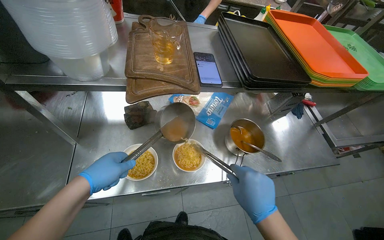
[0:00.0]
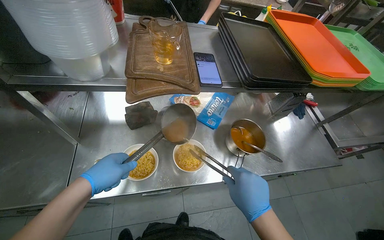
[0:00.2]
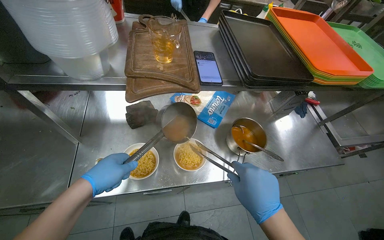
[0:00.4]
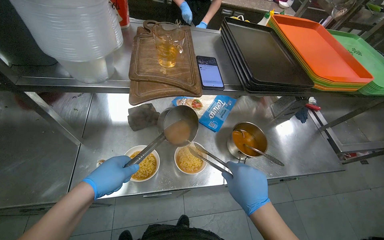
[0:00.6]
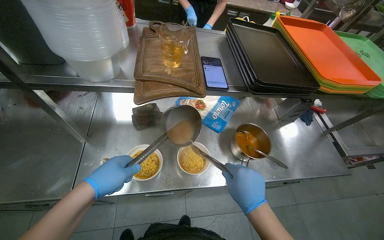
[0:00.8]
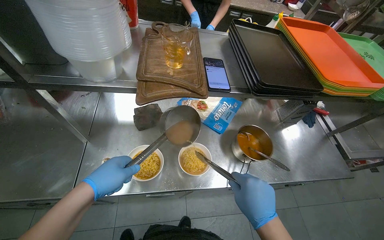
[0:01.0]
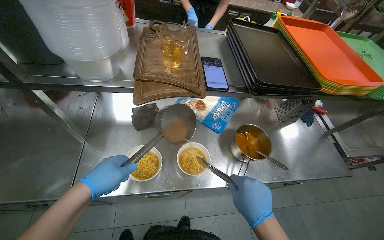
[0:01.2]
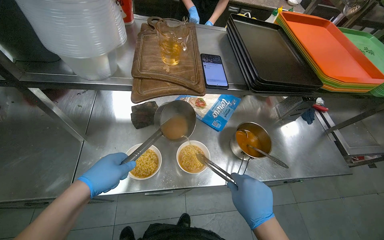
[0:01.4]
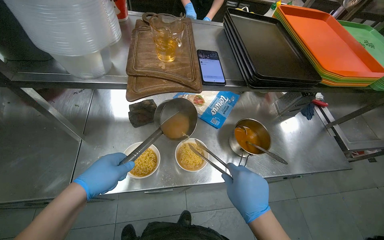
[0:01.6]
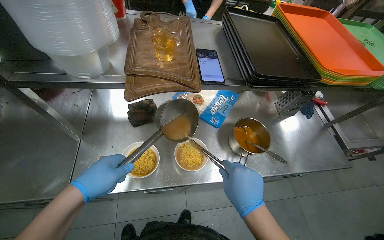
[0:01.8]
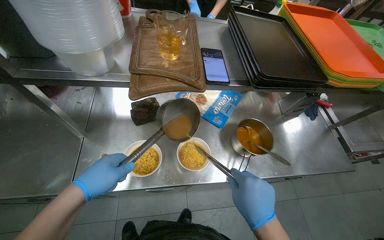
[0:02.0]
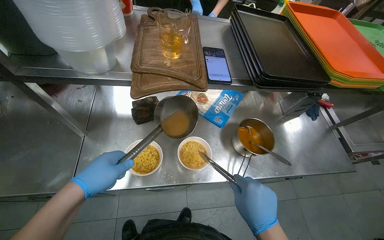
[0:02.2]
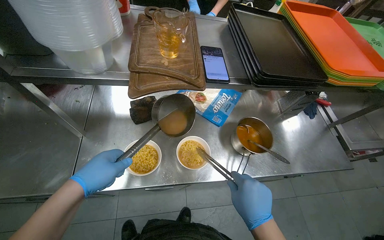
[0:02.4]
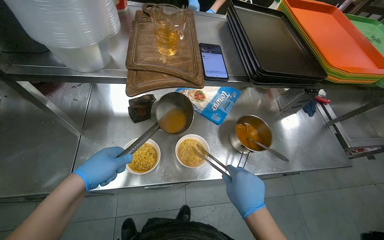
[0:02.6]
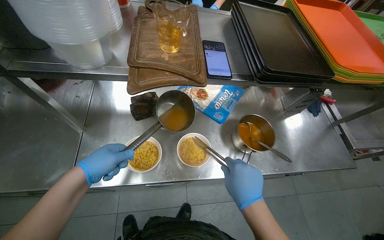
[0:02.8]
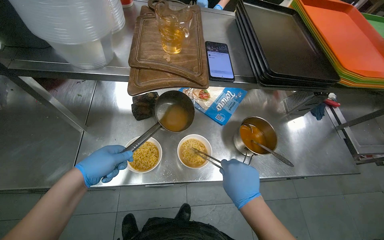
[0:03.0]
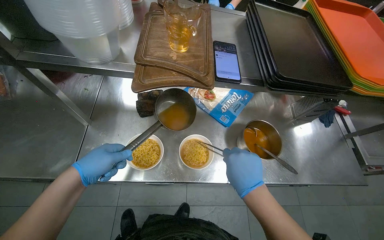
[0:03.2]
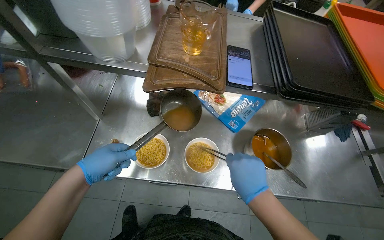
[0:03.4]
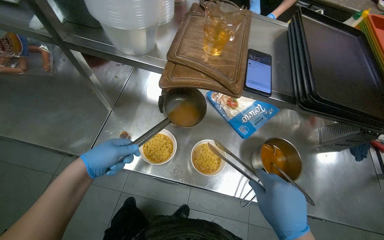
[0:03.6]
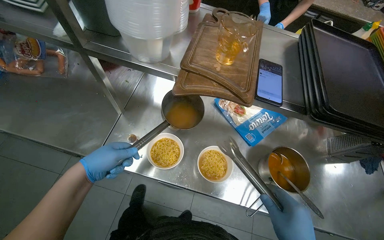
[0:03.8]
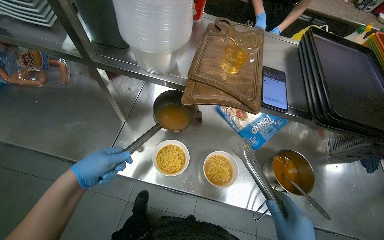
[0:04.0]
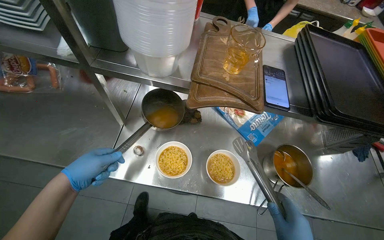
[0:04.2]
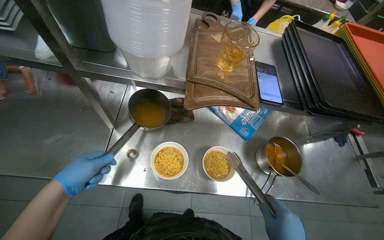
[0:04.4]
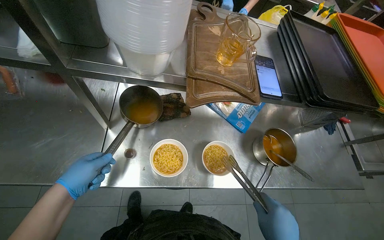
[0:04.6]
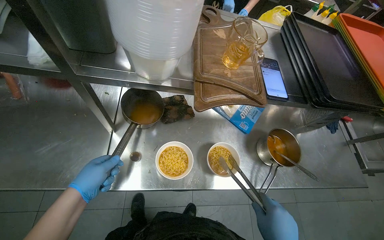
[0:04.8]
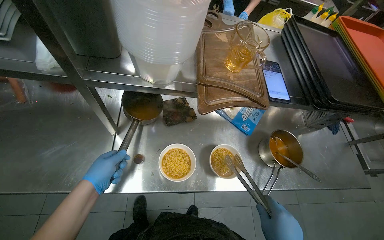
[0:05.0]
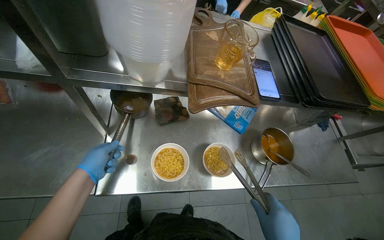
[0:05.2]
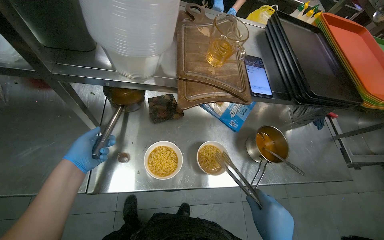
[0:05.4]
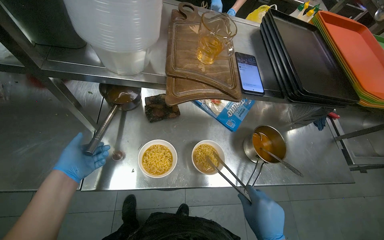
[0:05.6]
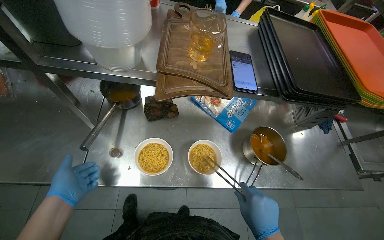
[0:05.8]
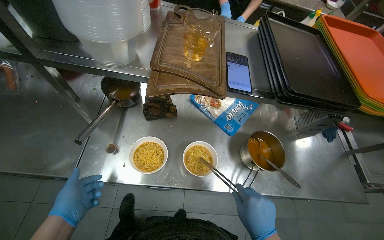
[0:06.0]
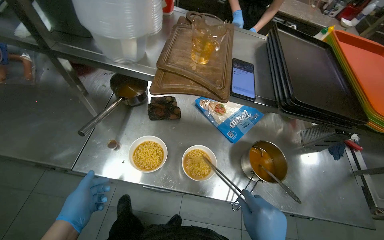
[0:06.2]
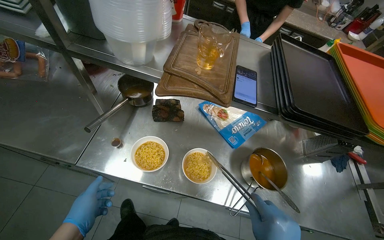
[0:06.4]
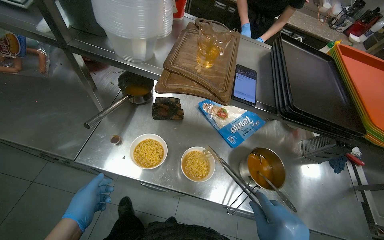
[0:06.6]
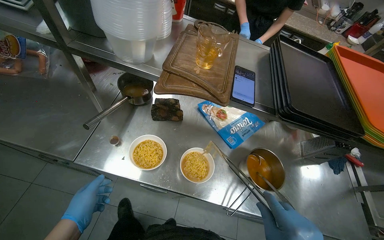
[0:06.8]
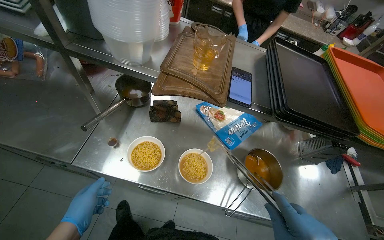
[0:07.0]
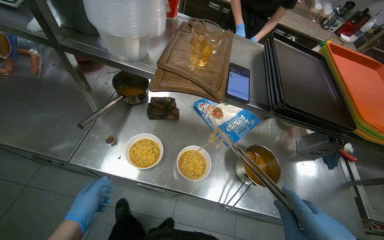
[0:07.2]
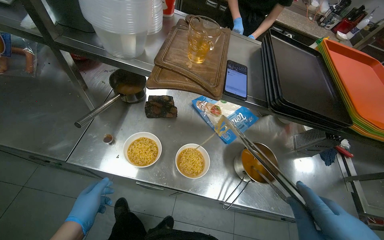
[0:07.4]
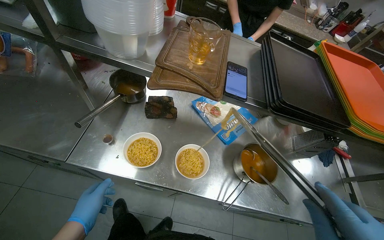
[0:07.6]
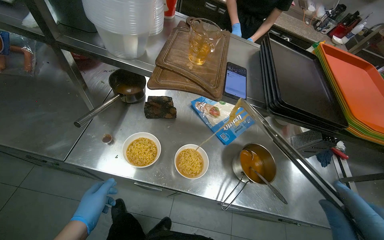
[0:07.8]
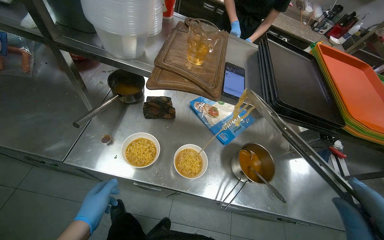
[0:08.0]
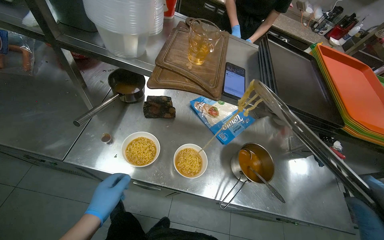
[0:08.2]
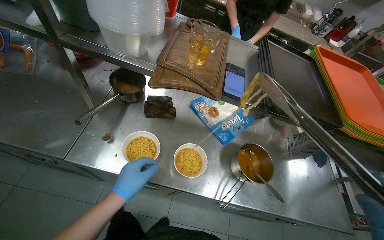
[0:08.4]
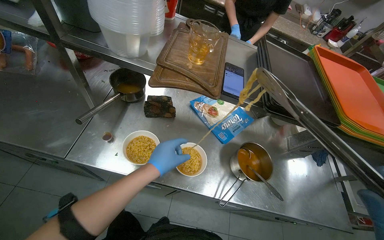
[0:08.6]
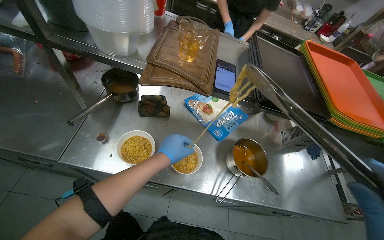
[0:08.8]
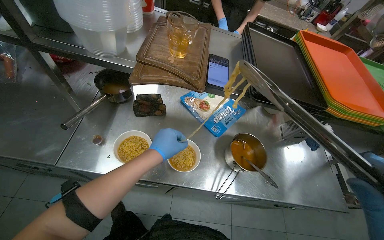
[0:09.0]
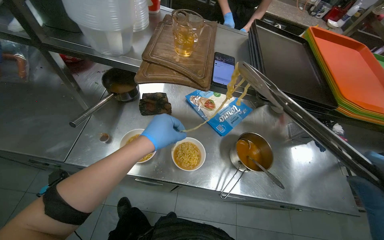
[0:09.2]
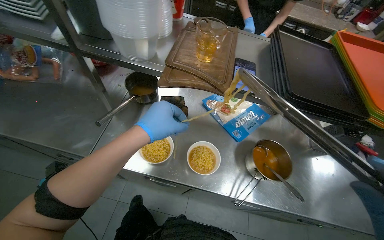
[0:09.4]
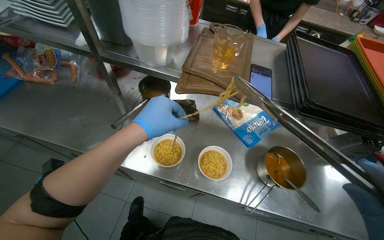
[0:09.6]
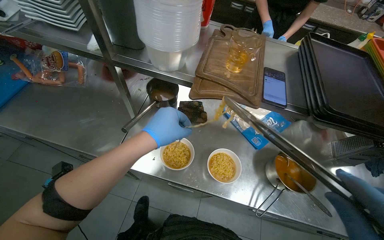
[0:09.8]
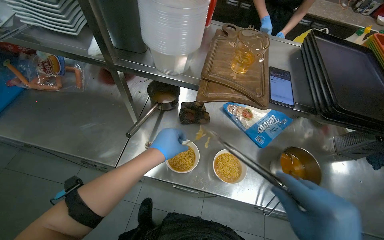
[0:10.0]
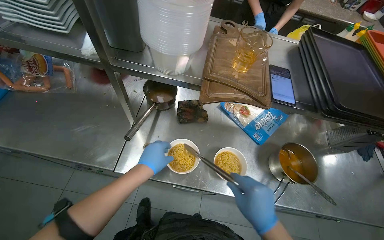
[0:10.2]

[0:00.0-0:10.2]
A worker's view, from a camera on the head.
Job: preparing food.
The whole recording: Serving noodle soup into bowls. The worker transfers cooked noodles and ladles soup into two serving bowls.
0:00.0 to 0:03.0: The hands are busy where they are.
0:03.0 to 0:04.4: The left hand shifts approximately 15 cm to the left.
0:05.8 to 0:07.2: The left hand moves down the picture and to the right, some 20 cm.
0:07.2 to 0:08.8: The left hand shifts about 30 cm to the right and up the picture.

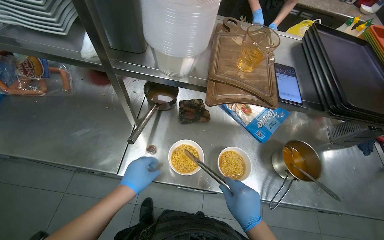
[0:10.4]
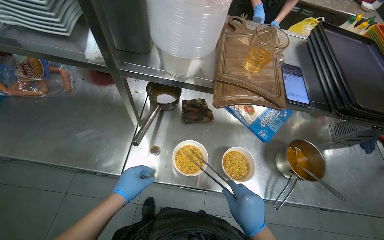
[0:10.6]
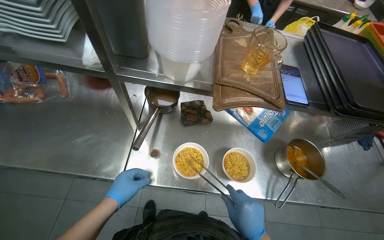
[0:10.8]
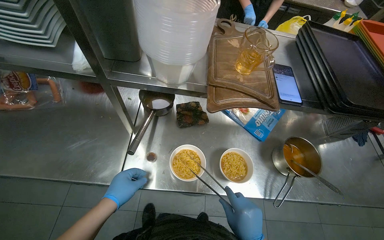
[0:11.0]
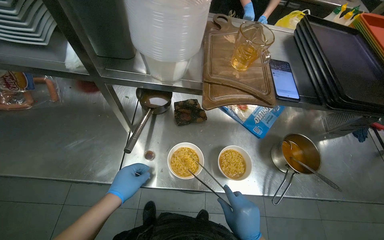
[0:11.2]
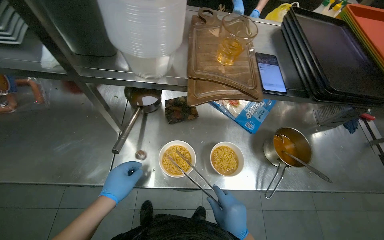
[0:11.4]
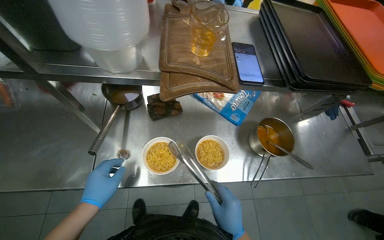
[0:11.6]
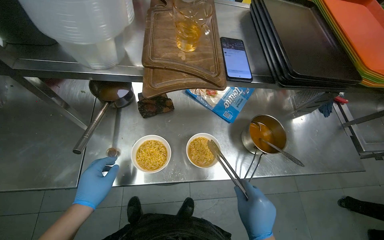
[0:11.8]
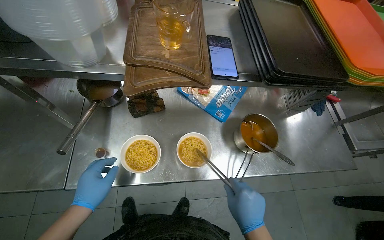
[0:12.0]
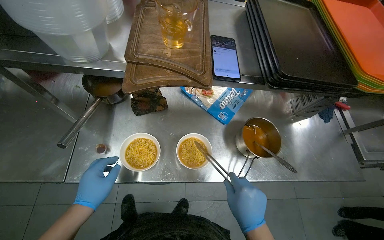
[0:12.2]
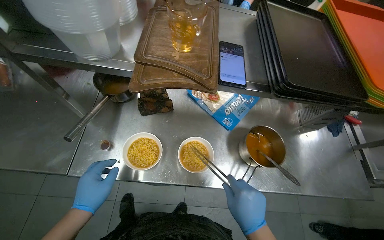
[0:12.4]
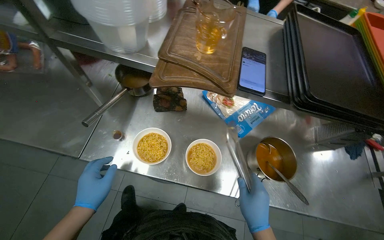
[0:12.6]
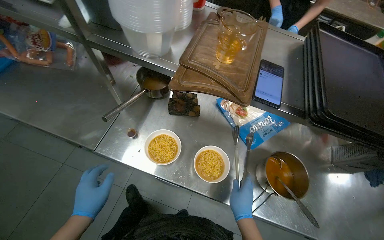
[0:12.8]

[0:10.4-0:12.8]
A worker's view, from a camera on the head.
Job: preparing food.
The whole recording: Serving noodle soup into bowls. The worker transfers cooked noodles and ladles soup into two serving bowls.
0:11.6 to 0:12.8: The wearer looks some 25 degrees further to the left. The right hand shifts about 10 cm farther from the camera.

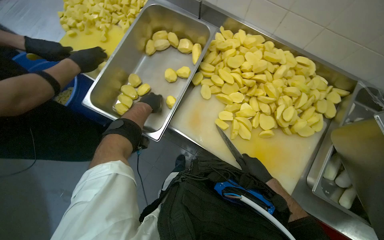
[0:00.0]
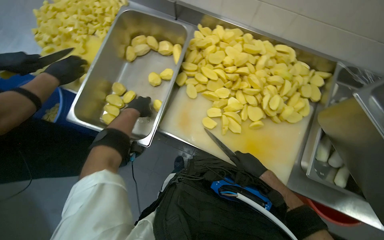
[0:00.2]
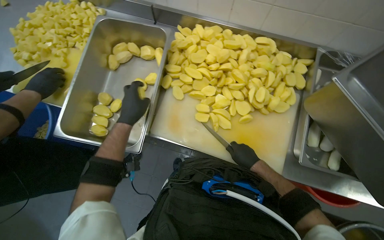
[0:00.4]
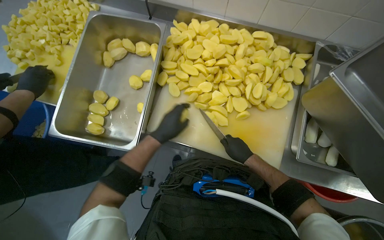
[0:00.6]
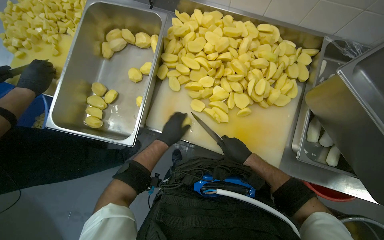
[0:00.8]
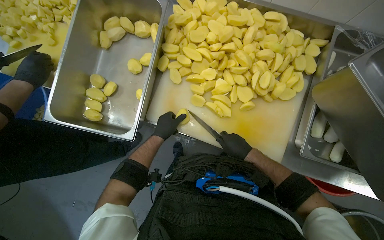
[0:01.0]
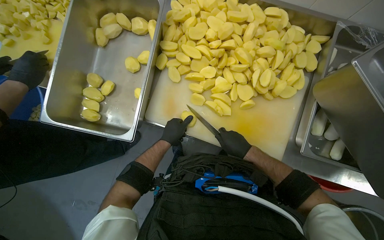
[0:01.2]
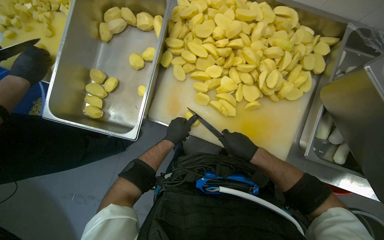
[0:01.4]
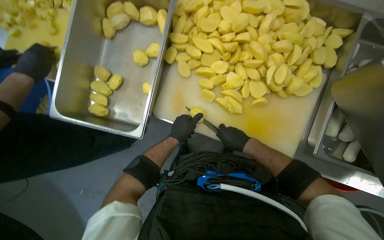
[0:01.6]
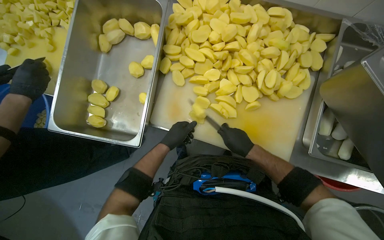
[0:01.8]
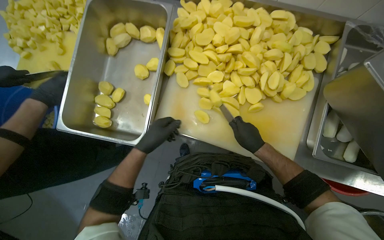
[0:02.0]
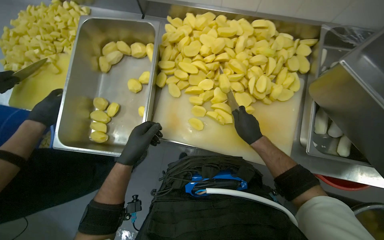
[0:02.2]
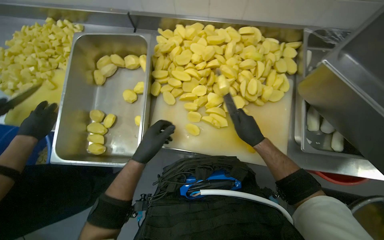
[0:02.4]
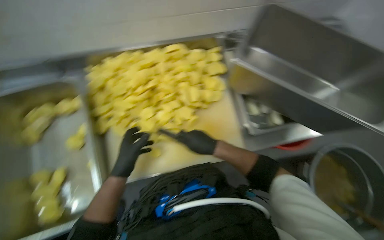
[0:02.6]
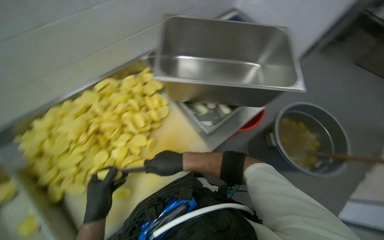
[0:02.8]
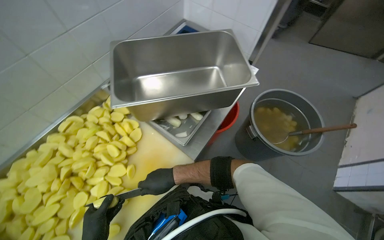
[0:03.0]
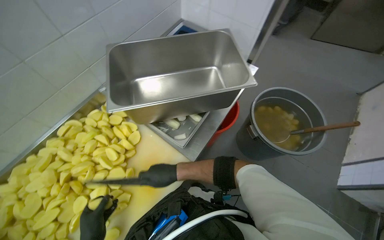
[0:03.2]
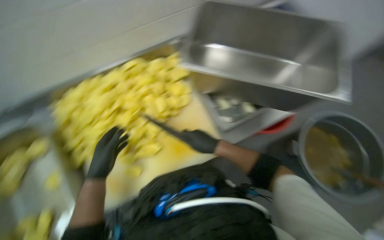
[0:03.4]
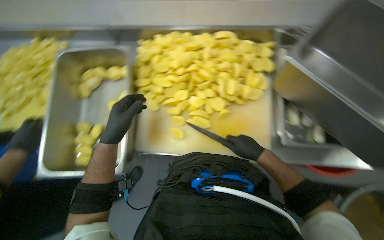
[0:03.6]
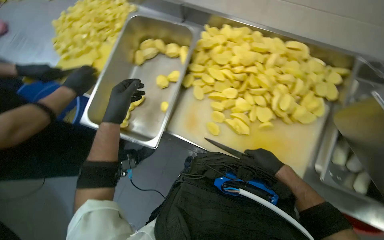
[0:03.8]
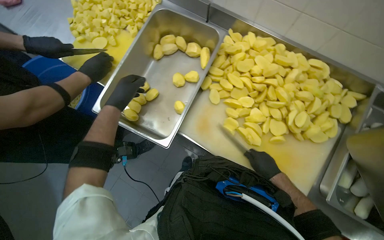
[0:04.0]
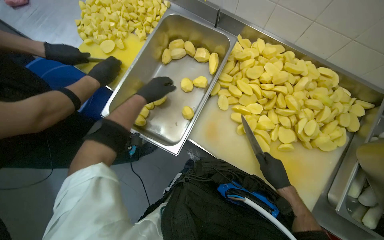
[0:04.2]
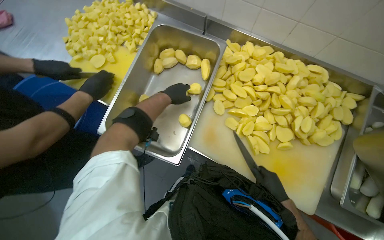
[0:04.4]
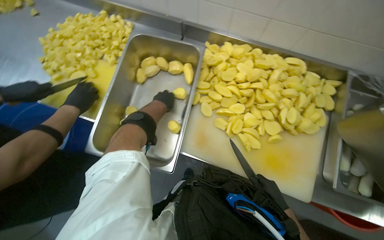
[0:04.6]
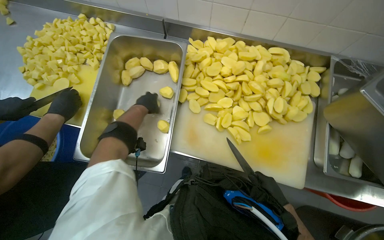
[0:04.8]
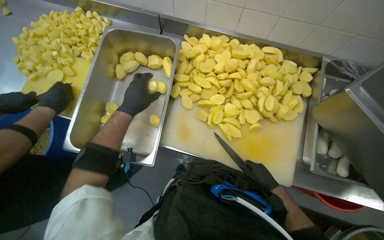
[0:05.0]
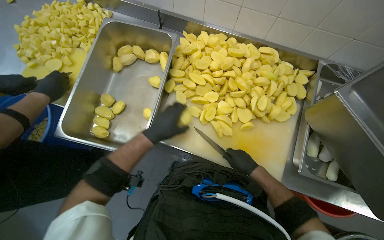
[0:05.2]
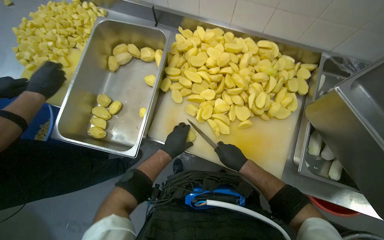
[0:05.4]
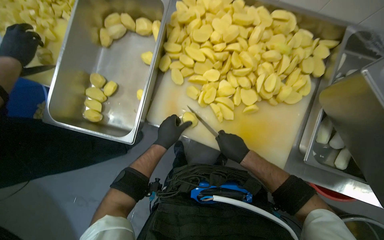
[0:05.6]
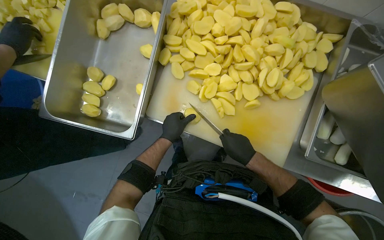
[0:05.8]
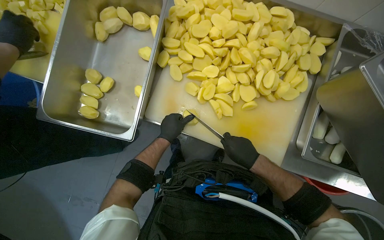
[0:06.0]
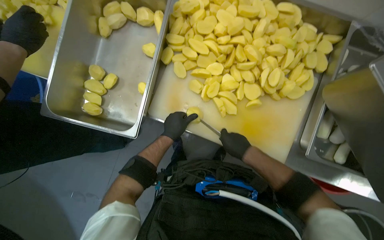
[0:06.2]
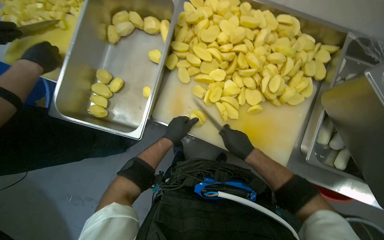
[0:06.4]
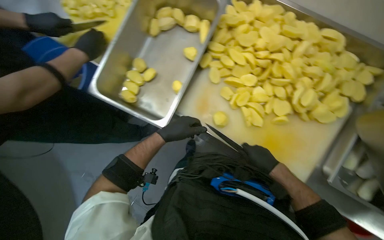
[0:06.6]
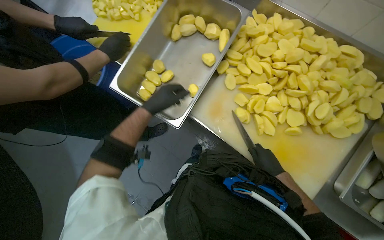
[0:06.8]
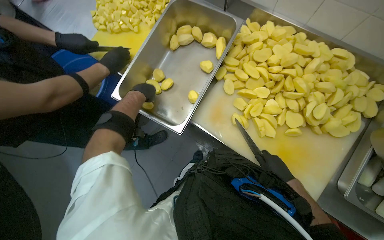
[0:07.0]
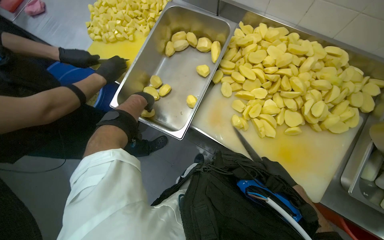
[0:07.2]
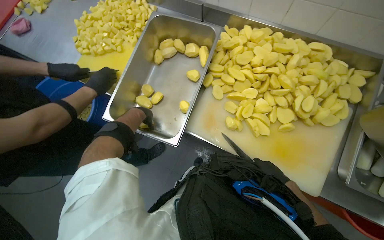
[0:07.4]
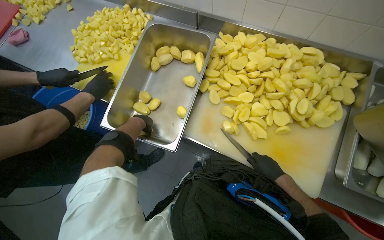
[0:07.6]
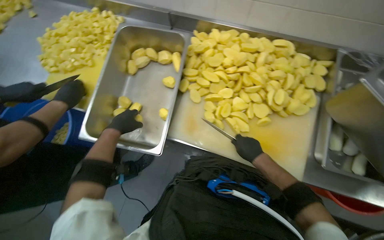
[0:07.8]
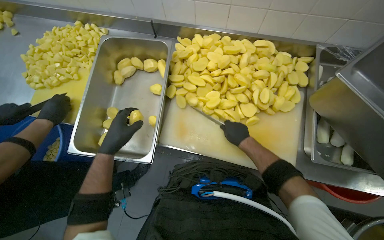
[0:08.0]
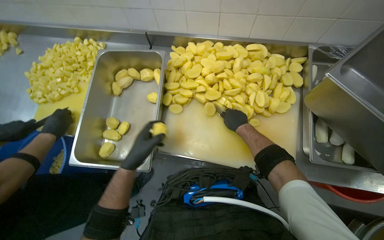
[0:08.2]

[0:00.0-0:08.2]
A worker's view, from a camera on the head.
Job: preparing food.
The whole recording: Cutting potatoes into pieces. The worker cuts peeled potatoes into smaller pieces on a white cutting board.
0:00.0 to 0:01.6: The left hand moves to the right and down the picture, about 20 cm.
0:01.6 to 0:03.2: The wearer looks some 75 degrees further to the right. The view tilts about 20 degrees upward.
0:03.2 to 0:05.0: The head rotates about 70 degrees to the left. The view tilts roughly 15 degrees downward.
0:05.0 to 0:06.6: The left hand moves down the picture, approximately 20 cm.
0:06.6 to 0:08.2: The right hand goes approximately 15 cm up the picture.
